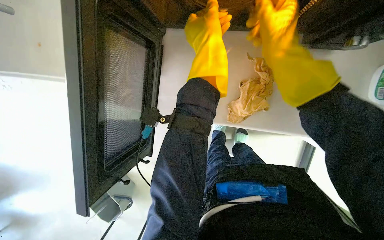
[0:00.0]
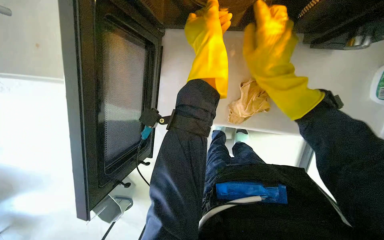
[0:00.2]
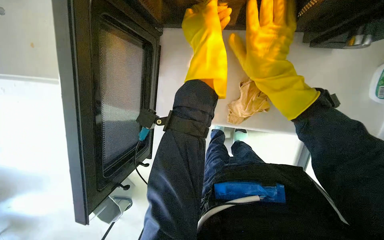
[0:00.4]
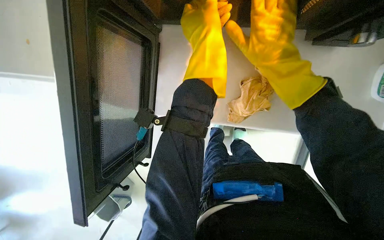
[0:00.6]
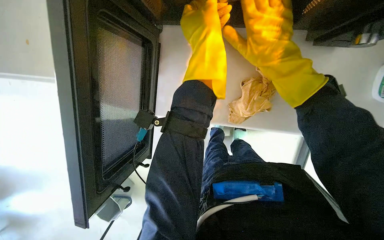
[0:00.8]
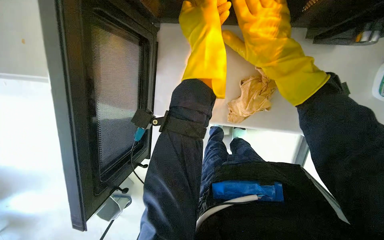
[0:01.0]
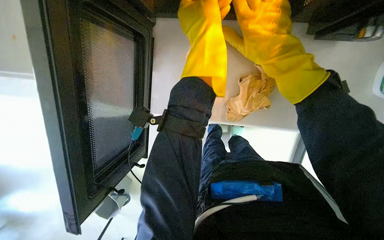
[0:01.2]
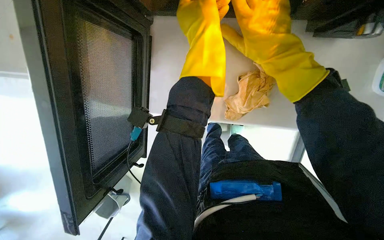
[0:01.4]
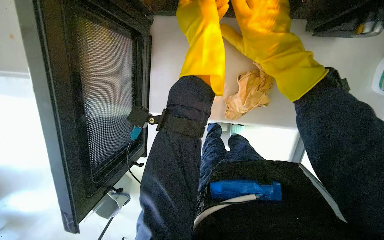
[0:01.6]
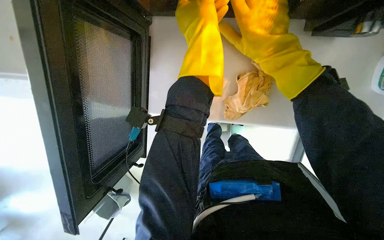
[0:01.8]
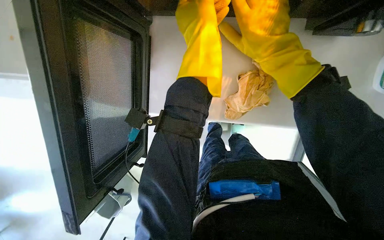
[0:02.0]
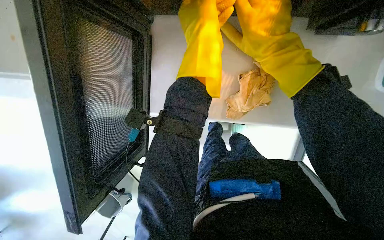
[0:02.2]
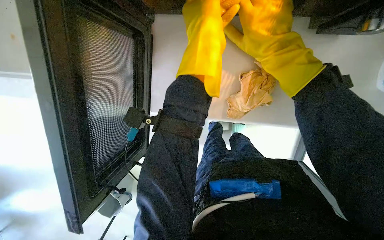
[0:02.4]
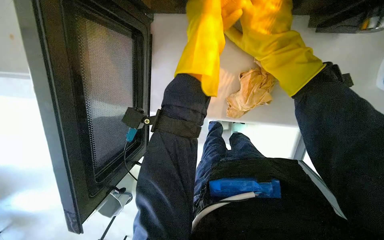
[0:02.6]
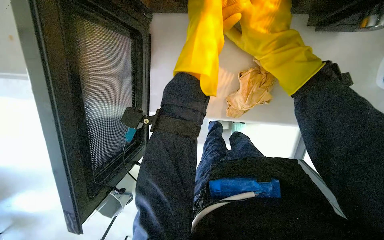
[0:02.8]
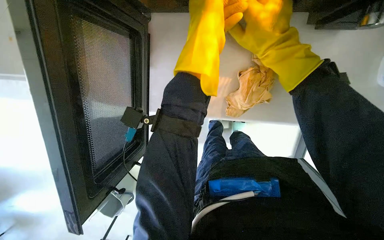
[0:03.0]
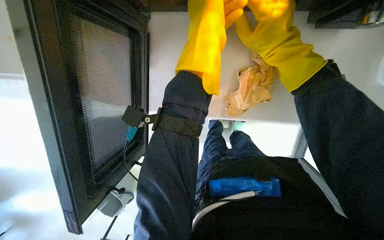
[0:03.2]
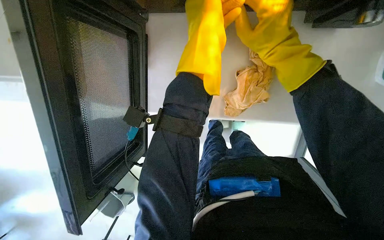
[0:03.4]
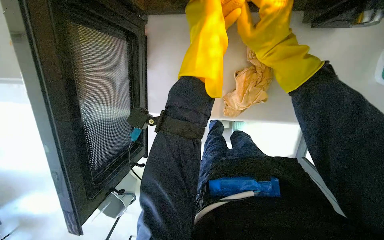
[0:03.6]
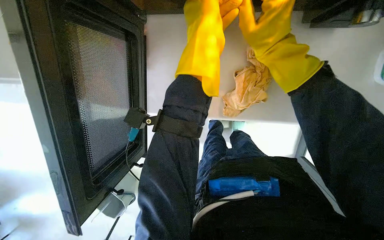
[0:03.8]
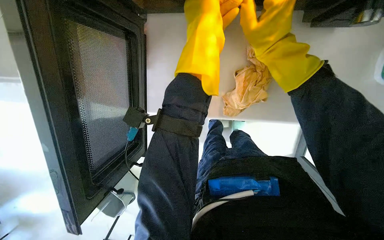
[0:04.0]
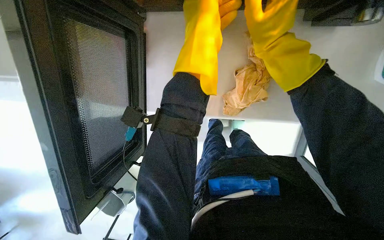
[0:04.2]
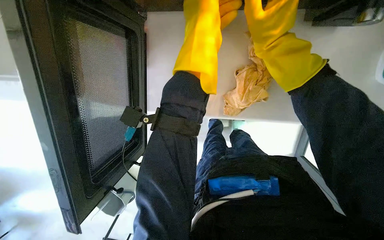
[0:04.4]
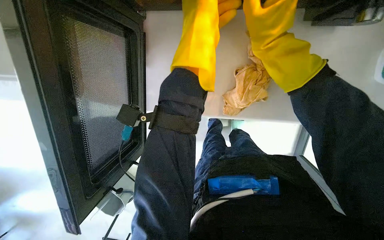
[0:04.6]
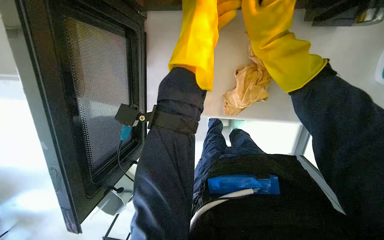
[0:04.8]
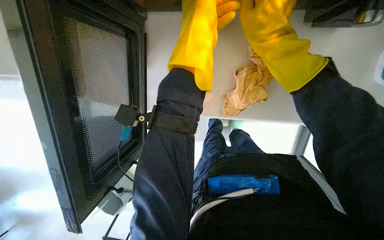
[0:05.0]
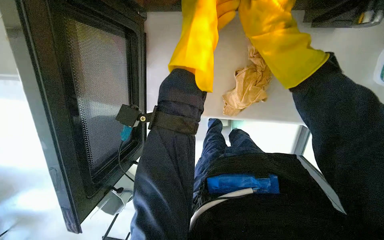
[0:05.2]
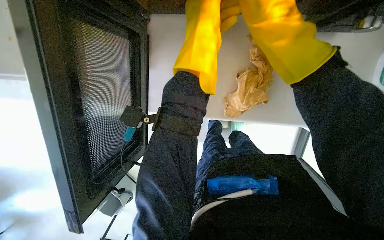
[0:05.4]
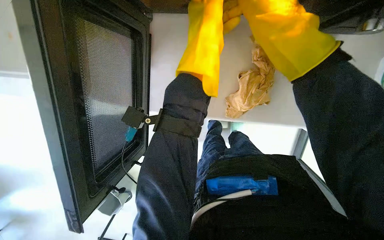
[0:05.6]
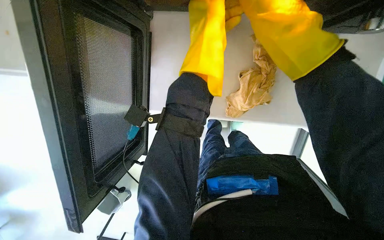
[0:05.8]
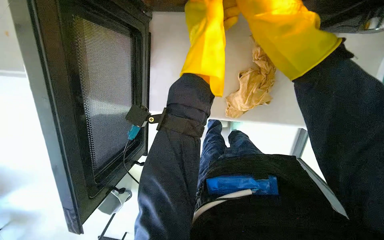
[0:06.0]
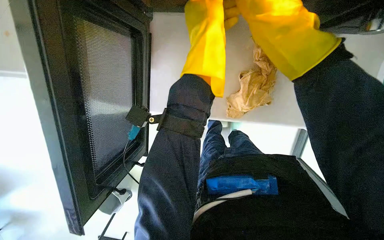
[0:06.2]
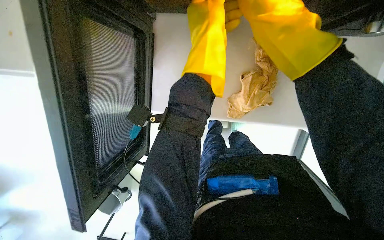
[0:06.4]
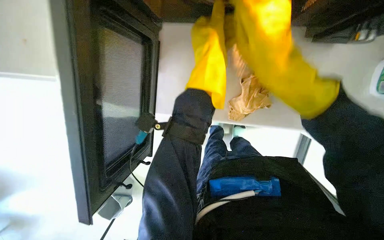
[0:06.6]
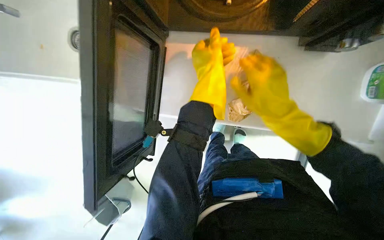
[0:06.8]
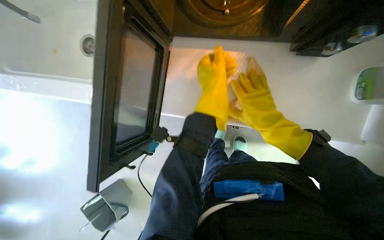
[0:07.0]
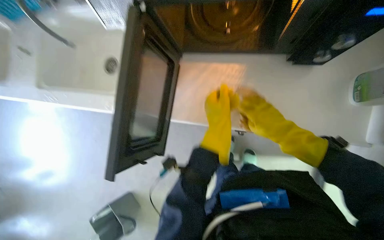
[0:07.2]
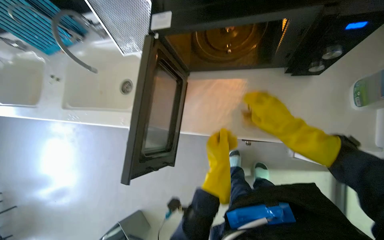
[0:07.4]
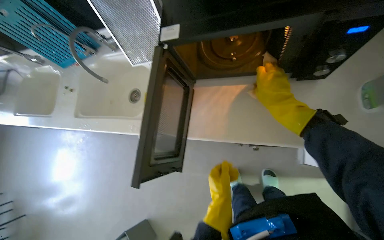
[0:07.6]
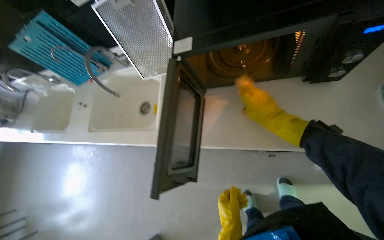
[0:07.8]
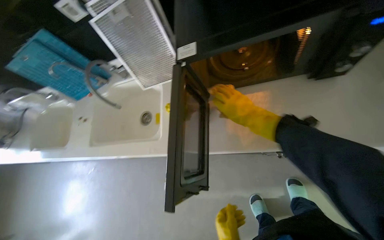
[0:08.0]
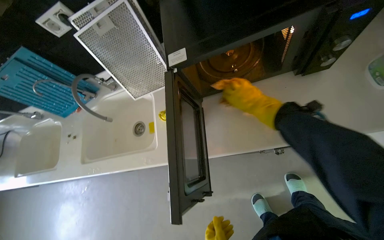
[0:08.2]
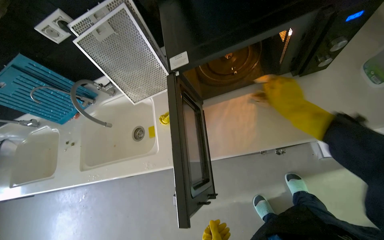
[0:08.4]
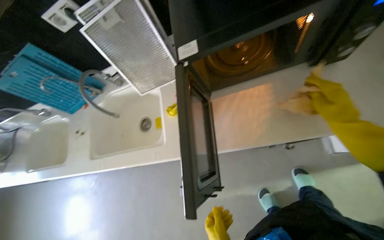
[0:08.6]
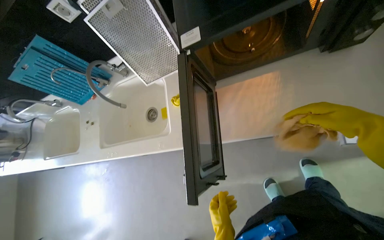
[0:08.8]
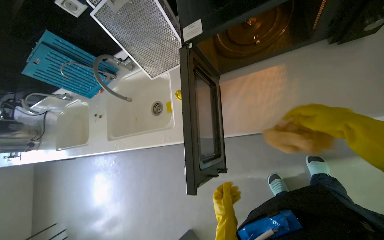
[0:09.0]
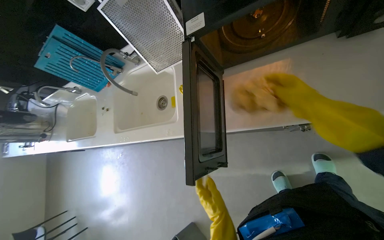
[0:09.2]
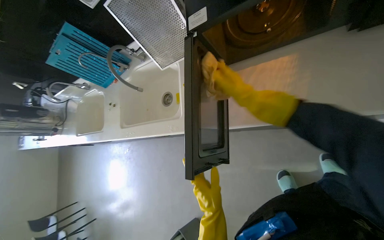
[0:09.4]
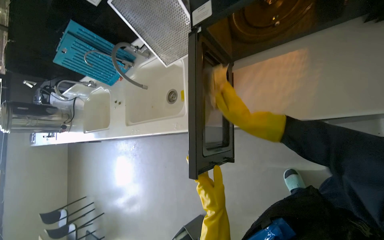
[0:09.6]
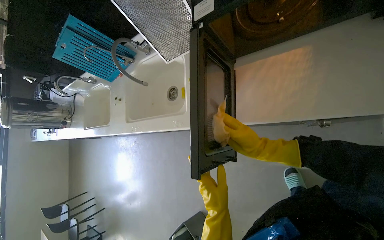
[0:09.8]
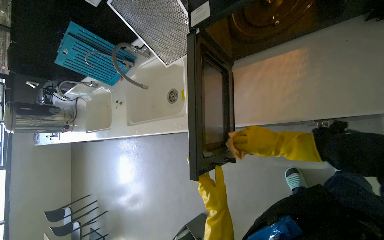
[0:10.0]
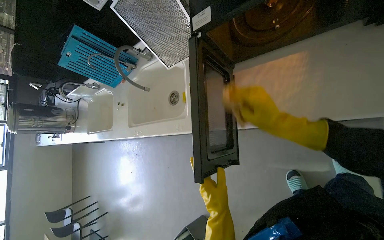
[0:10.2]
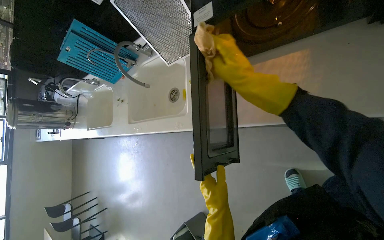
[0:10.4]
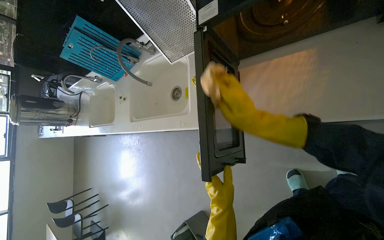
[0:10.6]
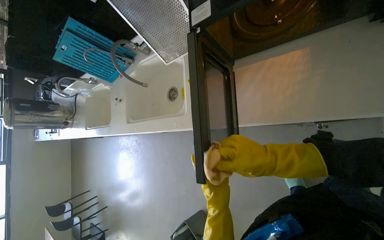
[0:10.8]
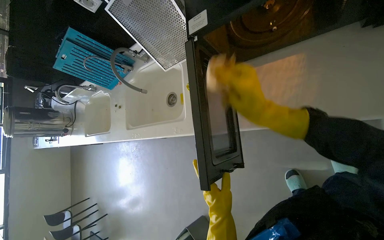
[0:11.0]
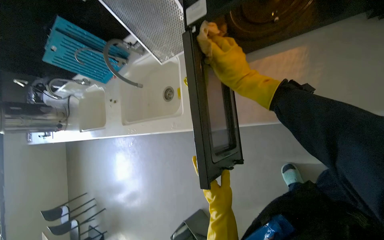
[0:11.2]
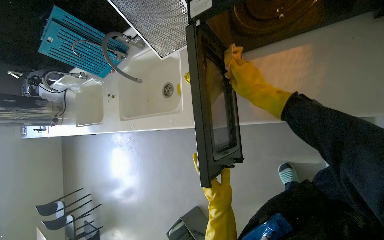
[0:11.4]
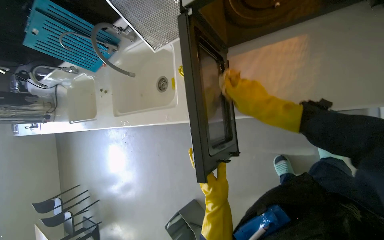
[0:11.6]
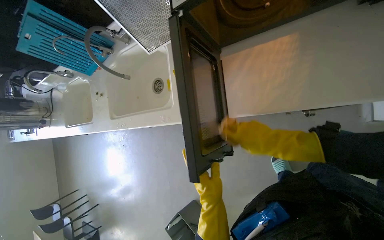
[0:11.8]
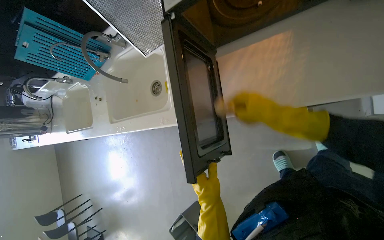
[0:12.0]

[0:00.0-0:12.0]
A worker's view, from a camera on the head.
Job: cleaning kitchen.
The whole recording: Cleaning kitchen sinks and microwave. The worker disassembles microwave parts, sprays the microwave and sinks, and scrubs the sinks.
0:00.0 to 0:01.6: The hands are busy where they are.
0:01.6 to 0:06.0: The hands are busy where they are.
0:06.0 to 0:07.6: The camera pitches upward, by approximately 25 degrees. The left hand is displaced down the picture by some 35 cm.
0:10.4 to 0:12.0: The right hand swings up and down the picture, about 20 cm each way, with 2 reversals; the left hand heads farther from the camera, covering roughly 10 cm.

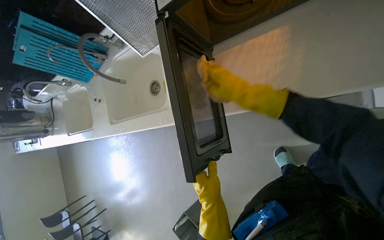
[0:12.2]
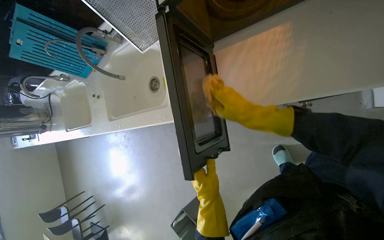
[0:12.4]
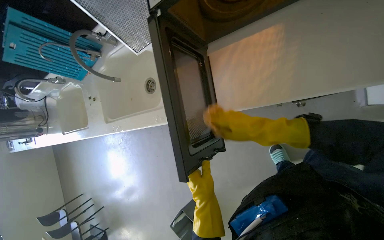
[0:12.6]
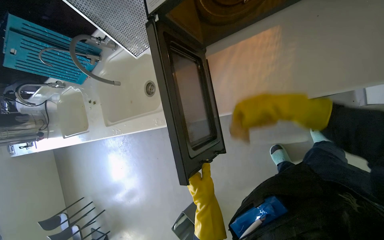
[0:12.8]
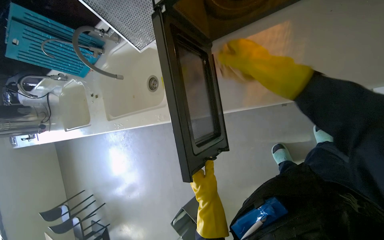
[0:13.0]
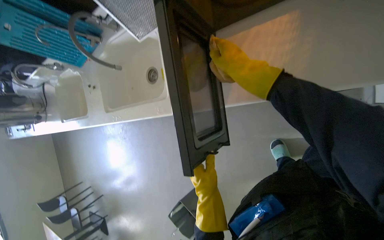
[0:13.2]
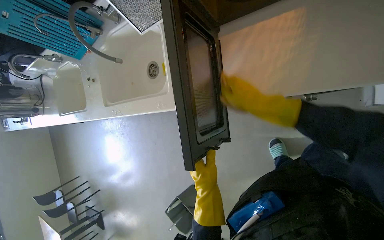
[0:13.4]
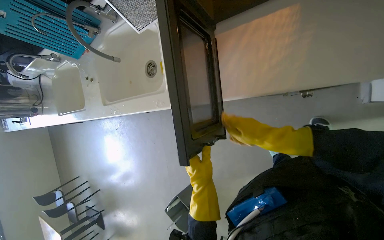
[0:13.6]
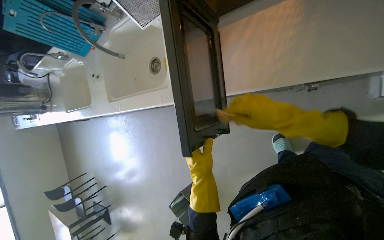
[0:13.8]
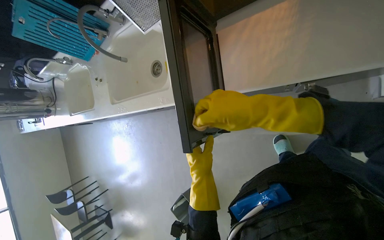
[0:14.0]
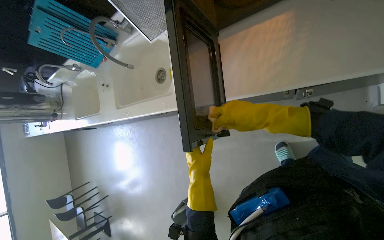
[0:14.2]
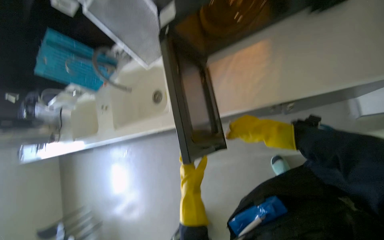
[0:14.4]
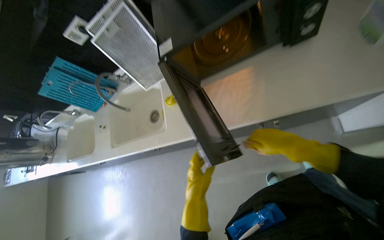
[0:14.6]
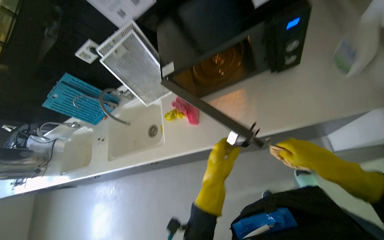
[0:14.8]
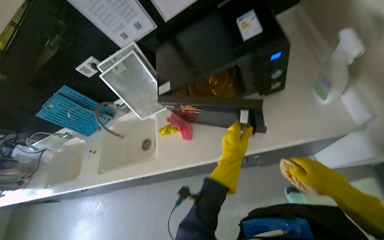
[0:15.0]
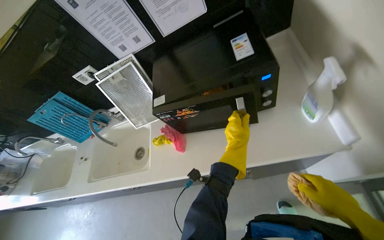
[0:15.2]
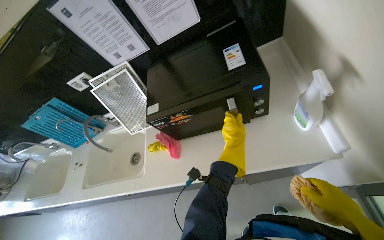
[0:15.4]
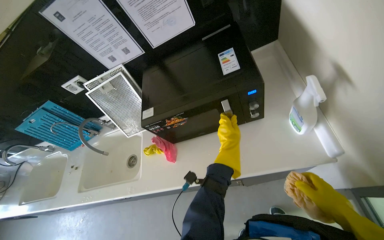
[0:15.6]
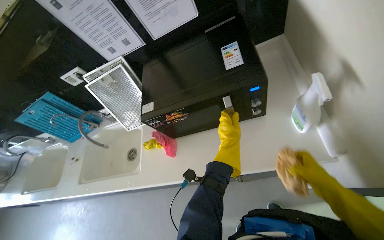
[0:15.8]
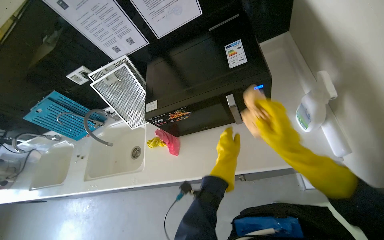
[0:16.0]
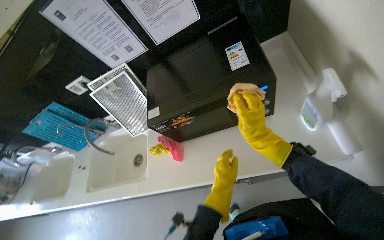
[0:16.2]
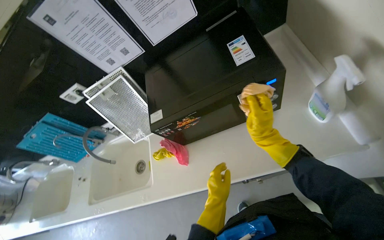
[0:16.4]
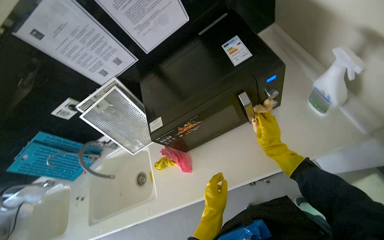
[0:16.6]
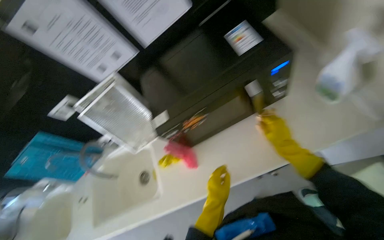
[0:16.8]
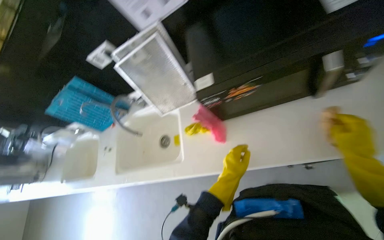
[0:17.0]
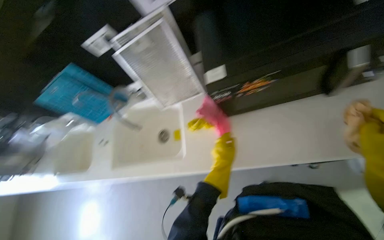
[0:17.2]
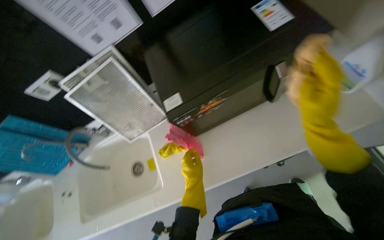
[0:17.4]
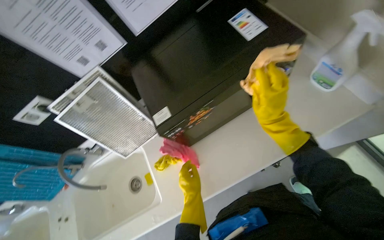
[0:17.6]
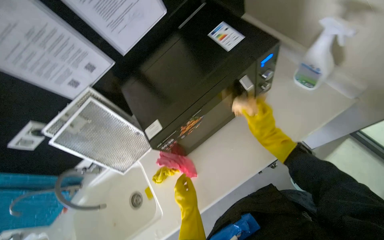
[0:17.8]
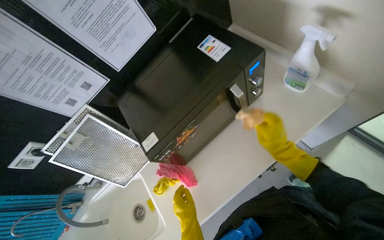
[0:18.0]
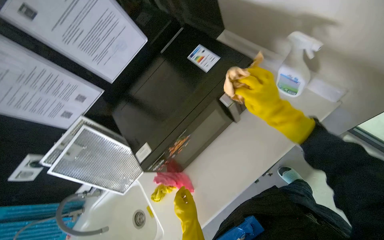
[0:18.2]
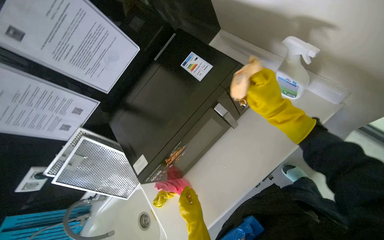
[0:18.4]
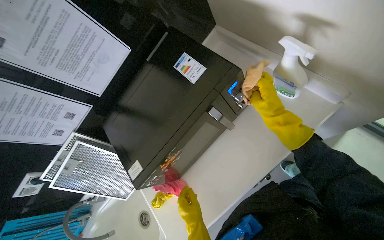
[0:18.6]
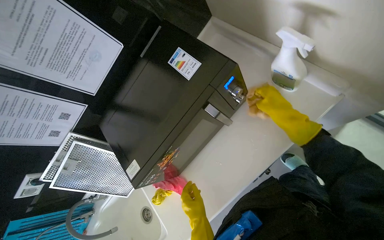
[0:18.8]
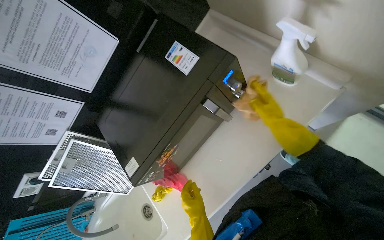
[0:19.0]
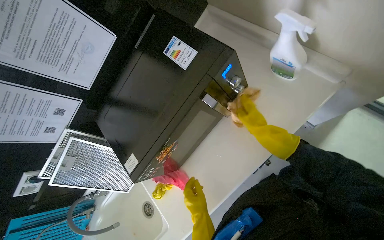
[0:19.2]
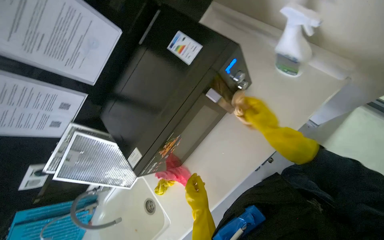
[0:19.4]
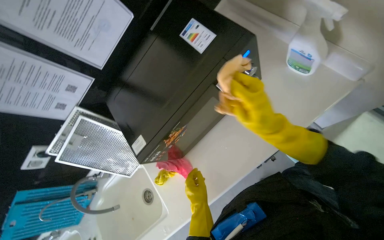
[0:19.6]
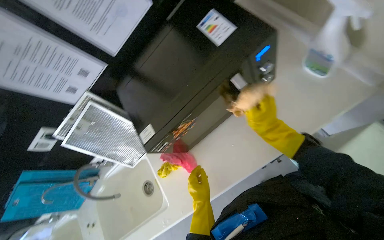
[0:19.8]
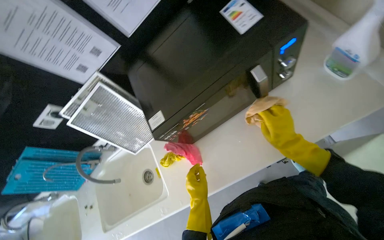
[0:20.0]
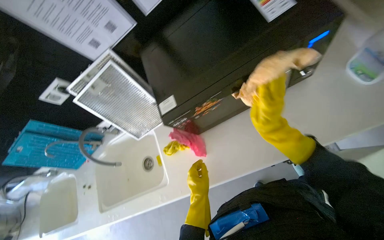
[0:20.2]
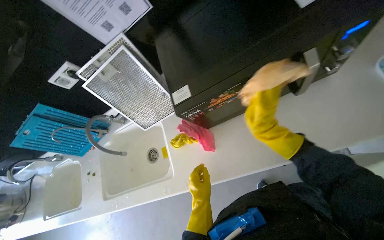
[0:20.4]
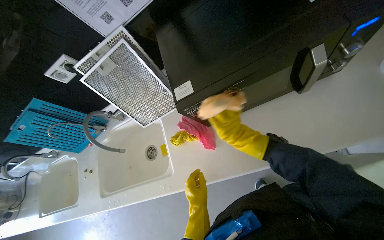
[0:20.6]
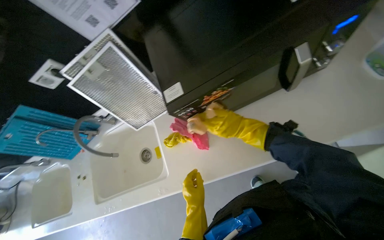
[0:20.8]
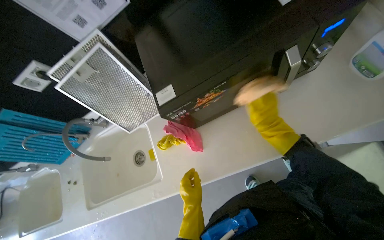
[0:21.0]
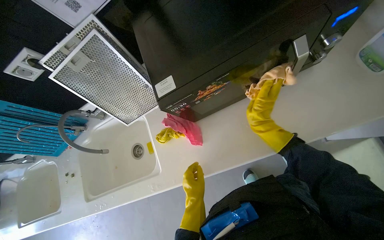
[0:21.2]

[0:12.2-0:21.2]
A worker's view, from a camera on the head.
Job: cleaning kitchen.
The whole recording: Cleaning kitchen sinks and microwave. The worker disassembles microwave parts, sprays the microwave and sinks, and scrubs the sinks.
0:12.2 to 0:13.8: The right hand swings nearer and farther, approximately 15 cm each way, with 2 reversals.
0:13.8 to 0:15.2: The view tips upward by about 35 degrees. The left hand shifts some 40 cm up the picture and to the right. The right hand goes roughly 25 cm to the right.
0:15.2 to 0:16.6: The right hand heads farther from the camera, up the picture and to the left, covering some 30 cm, while the left hand is displaced to the left and down the picture by about 20 cm.
0:16.6 to 0:18.2: The left hand shifts some 15 cm to the left.
0:18.2 to 0:19.8: The right hand moves nearer and farther over some 10 cm, changing direction 2 times.
0:19.8 to 0:21.2: The right hand reaches approximately 25 cm to the left, then returns.
